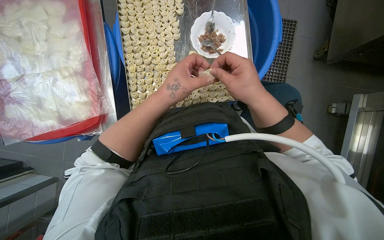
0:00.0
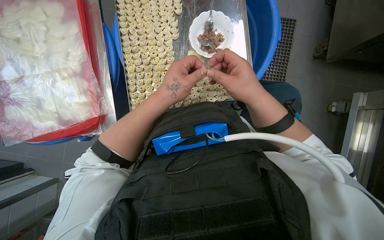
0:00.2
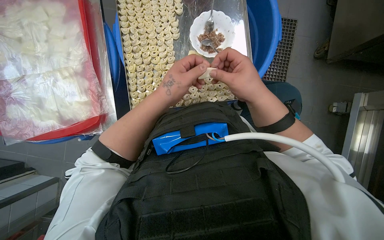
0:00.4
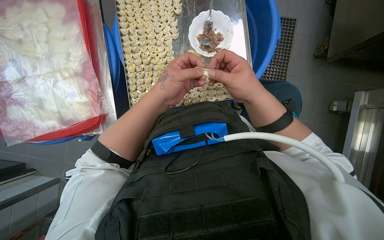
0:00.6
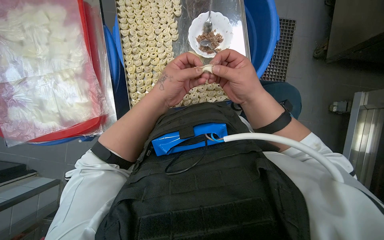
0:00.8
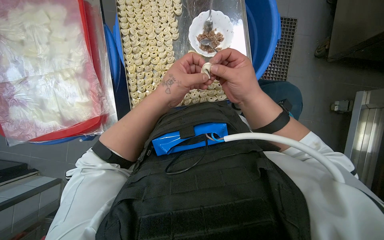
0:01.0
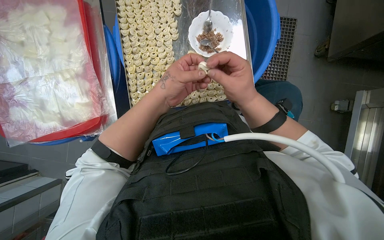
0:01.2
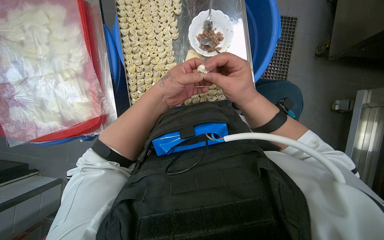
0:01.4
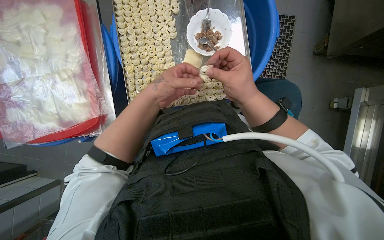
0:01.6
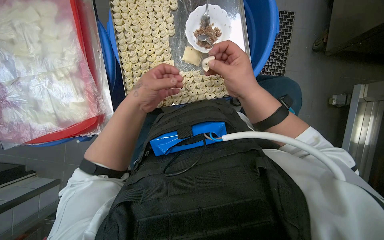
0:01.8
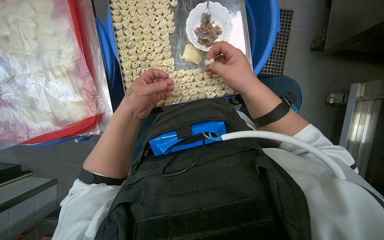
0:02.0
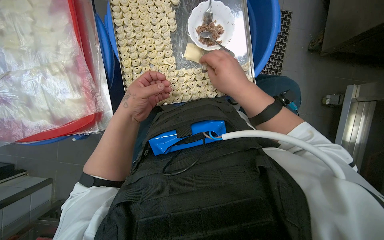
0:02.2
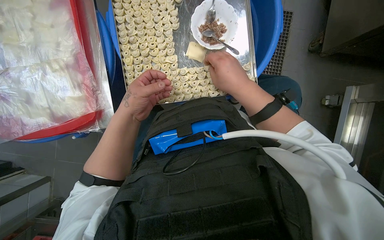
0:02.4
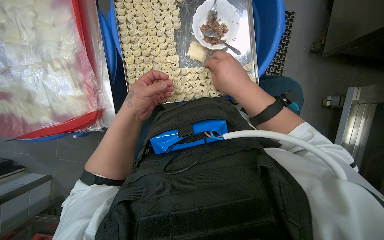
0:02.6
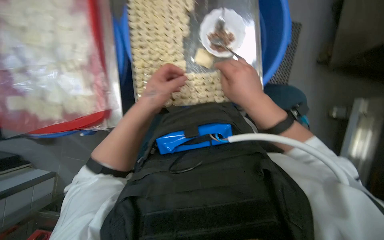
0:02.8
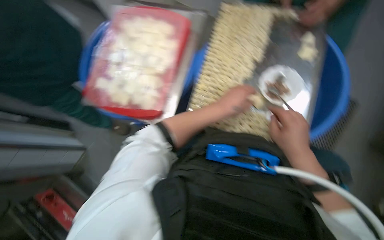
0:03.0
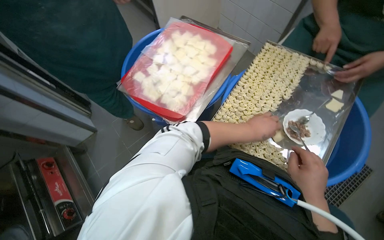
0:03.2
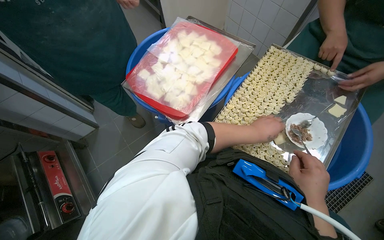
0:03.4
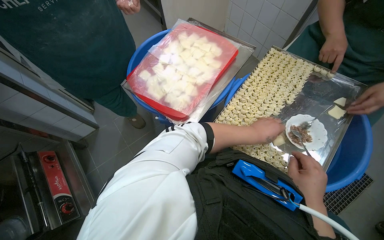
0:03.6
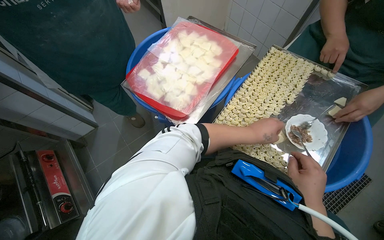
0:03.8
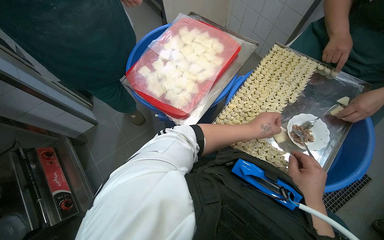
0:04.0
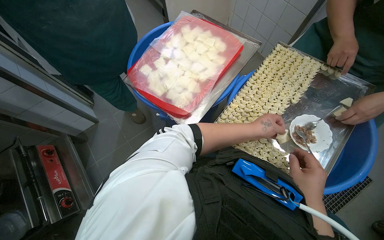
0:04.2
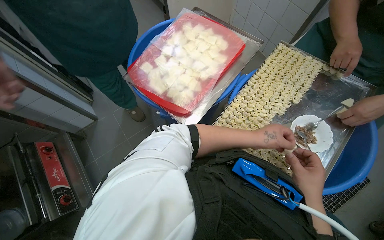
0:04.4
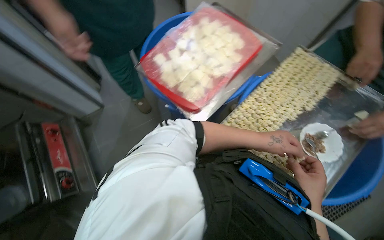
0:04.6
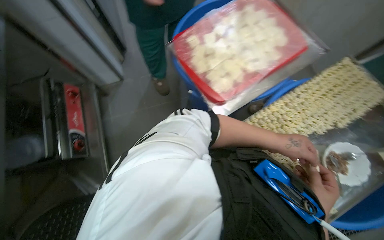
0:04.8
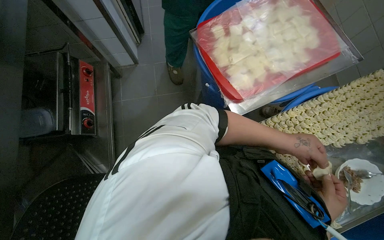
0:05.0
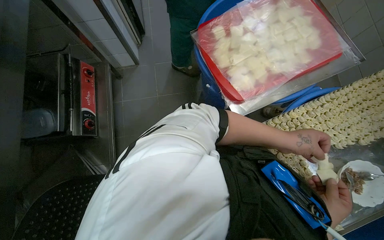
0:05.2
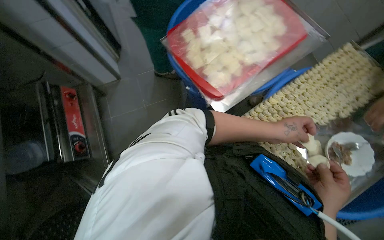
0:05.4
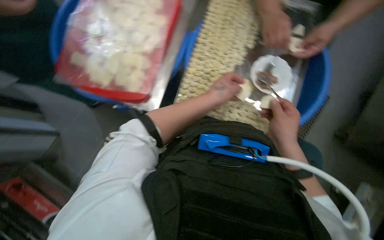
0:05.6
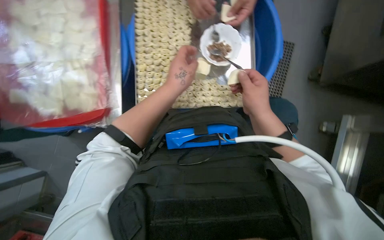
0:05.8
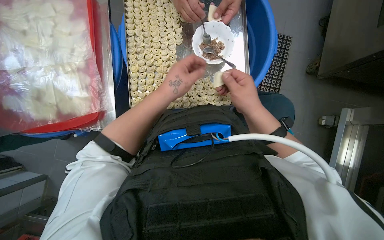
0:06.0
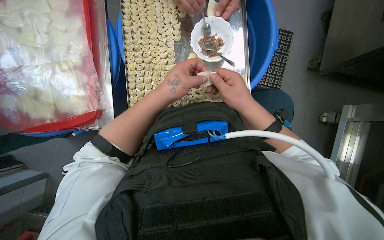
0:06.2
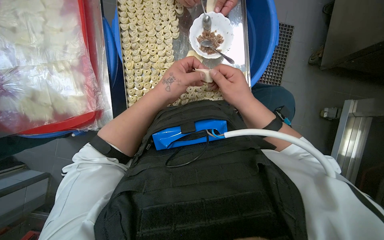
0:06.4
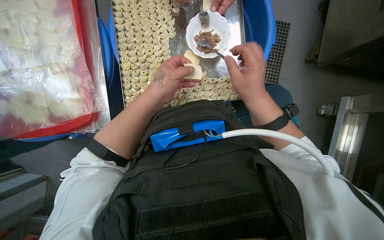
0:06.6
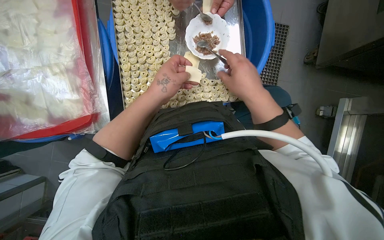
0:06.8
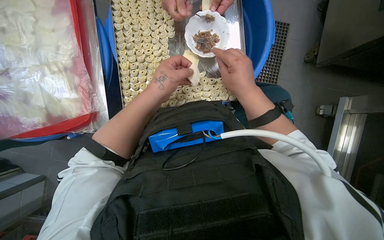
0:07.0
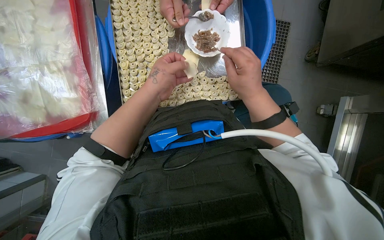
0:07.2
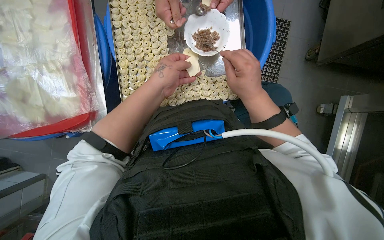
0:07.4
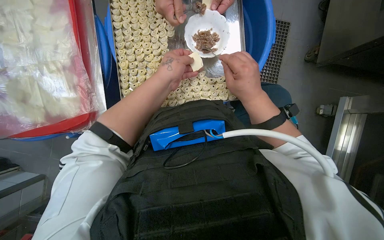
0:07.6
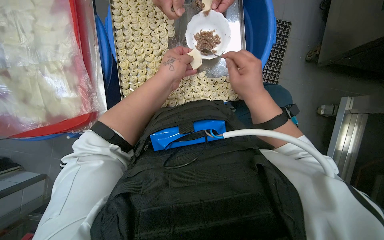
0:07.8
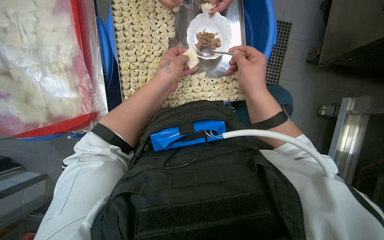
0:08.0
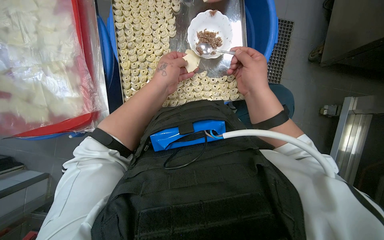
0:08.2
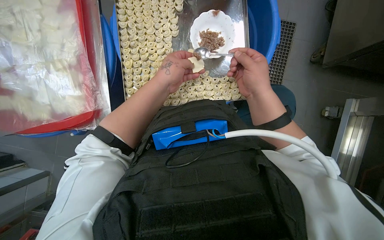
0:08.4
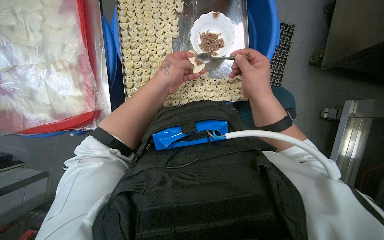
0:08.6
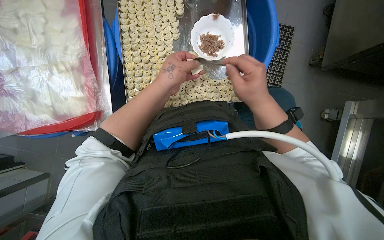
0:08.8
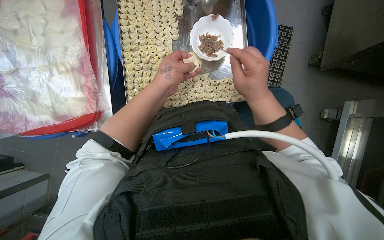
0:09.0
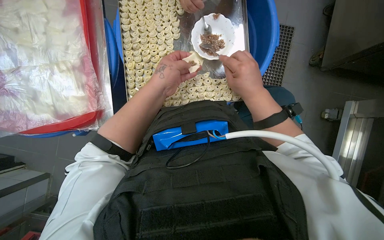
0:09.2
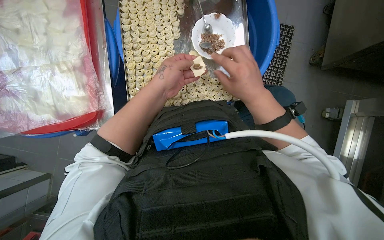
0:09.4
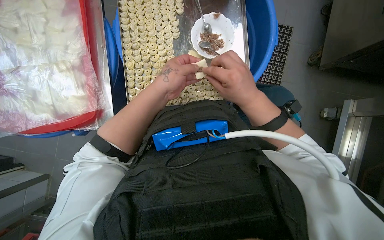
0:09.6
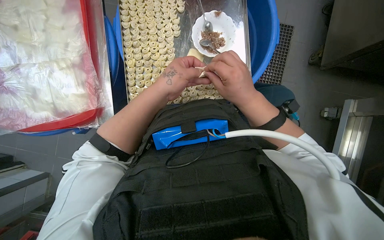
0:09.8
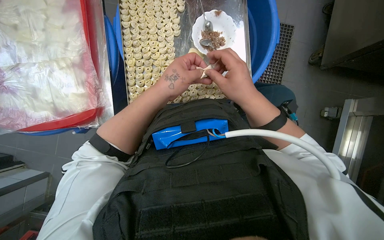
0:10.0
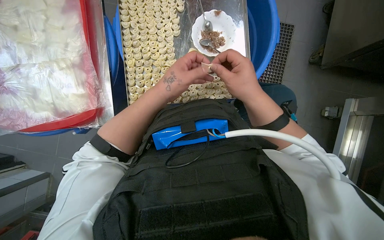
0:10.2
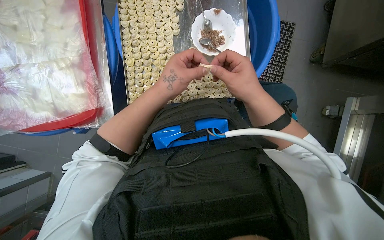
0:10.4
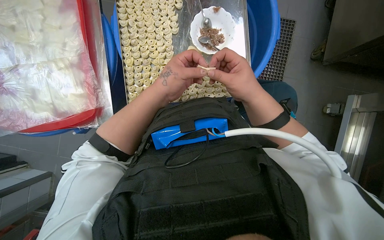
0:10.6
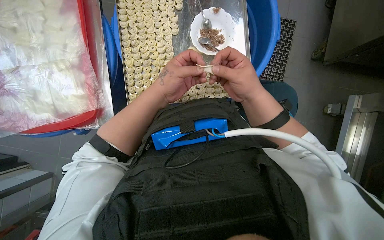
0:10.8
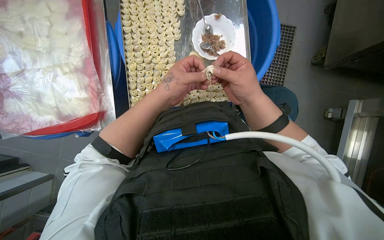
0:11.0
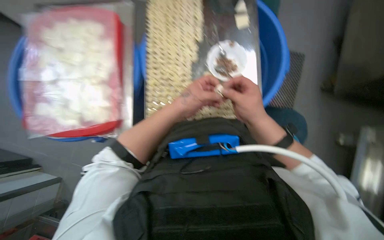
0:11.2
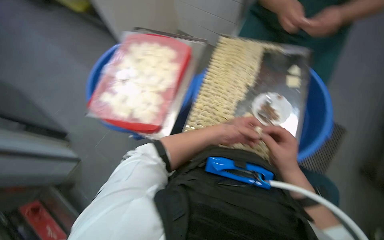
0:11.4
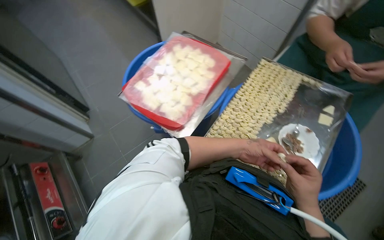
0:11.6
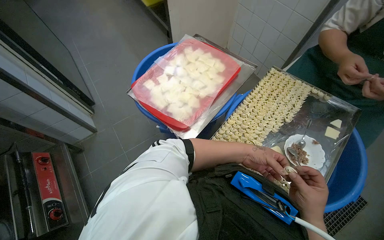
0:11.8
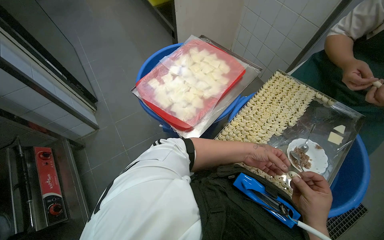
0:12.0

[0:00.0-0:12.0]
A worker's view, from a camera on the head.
Job: preparing food.
The whole recording: Filling dough pieces with meat. The worker continues to fill dough pieces with meat and shape them before placing them on a tray.
0:00.0 to 0:01.6: The hands make small movements and keep their place.
0:04.4 to 0:06.0: The wearer looks roughly 15 degrees further downward. Everything in view rotates about 45 degrees counterclockwise.
0:06.0 to 0:10.4: The hands work in one place, with small movements.
0:10.4 to 0:12.0: The head rotates approximately 50 degrees to the left. The view tips upward by approximately 25 degrees.

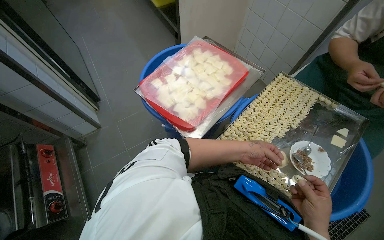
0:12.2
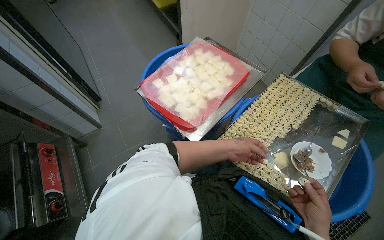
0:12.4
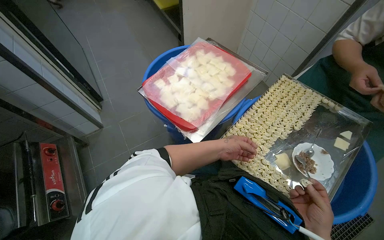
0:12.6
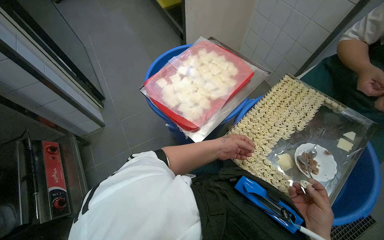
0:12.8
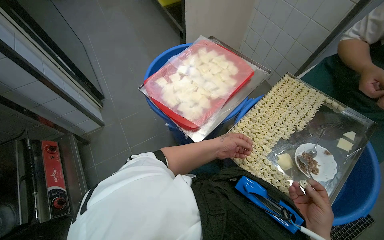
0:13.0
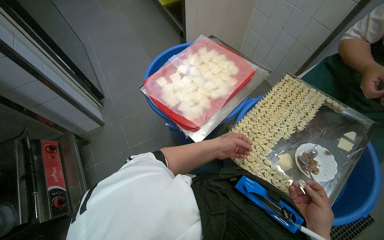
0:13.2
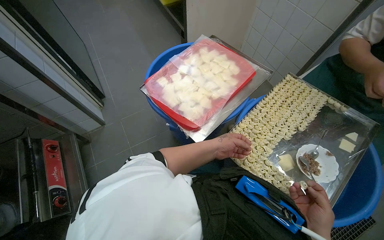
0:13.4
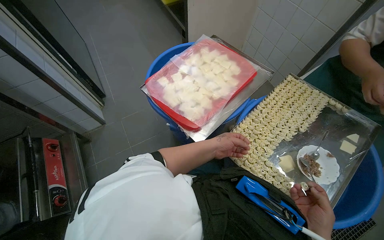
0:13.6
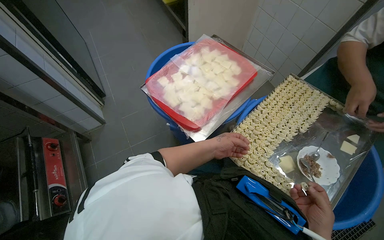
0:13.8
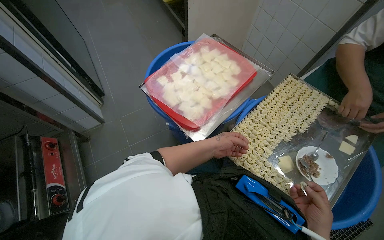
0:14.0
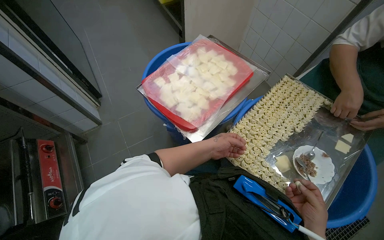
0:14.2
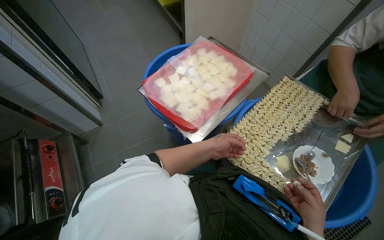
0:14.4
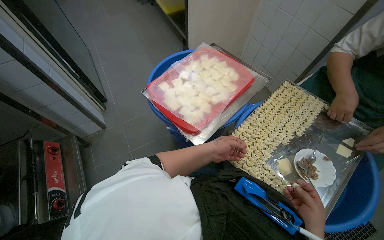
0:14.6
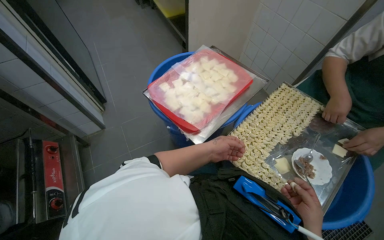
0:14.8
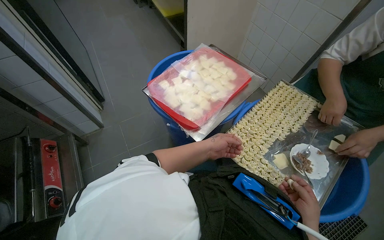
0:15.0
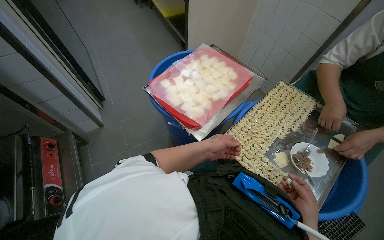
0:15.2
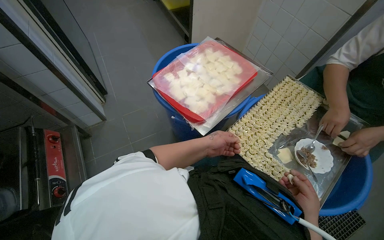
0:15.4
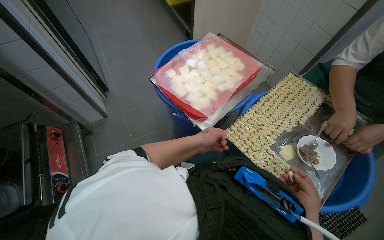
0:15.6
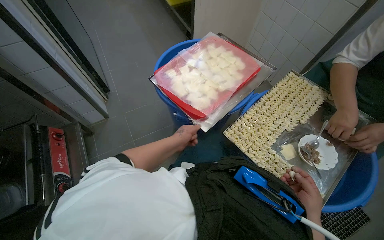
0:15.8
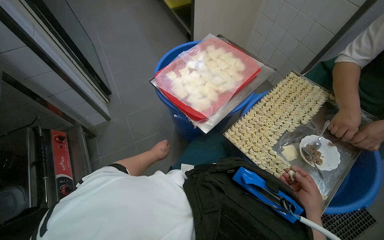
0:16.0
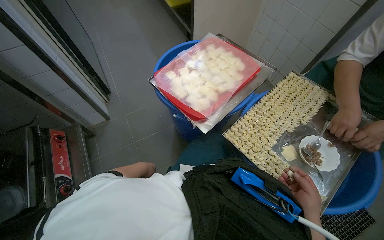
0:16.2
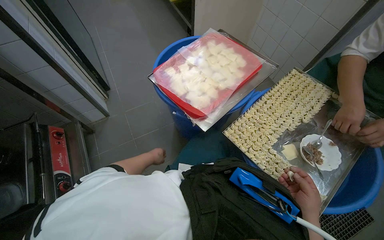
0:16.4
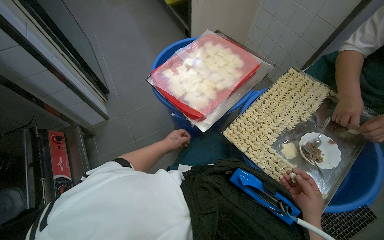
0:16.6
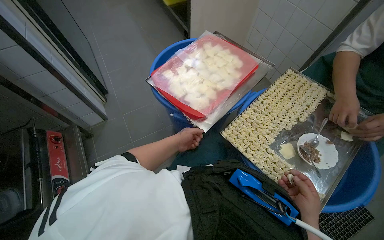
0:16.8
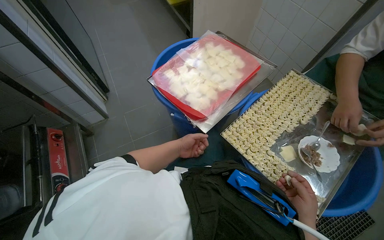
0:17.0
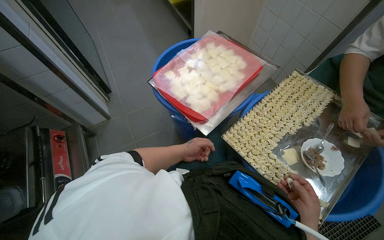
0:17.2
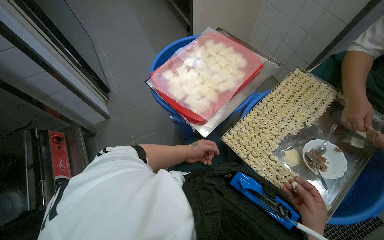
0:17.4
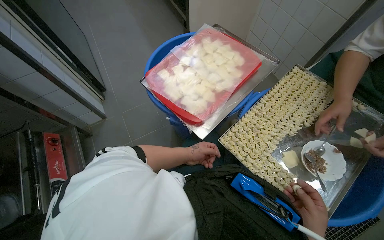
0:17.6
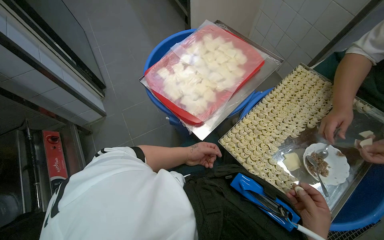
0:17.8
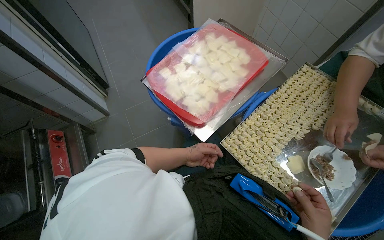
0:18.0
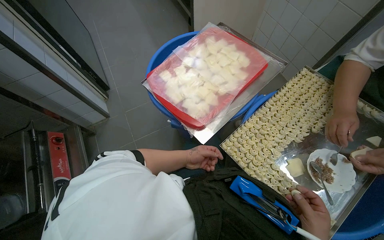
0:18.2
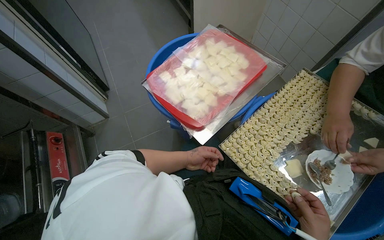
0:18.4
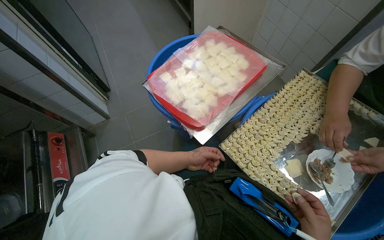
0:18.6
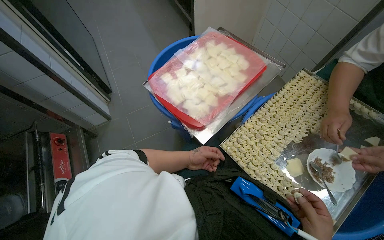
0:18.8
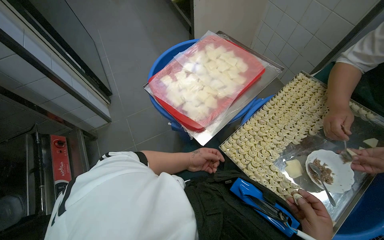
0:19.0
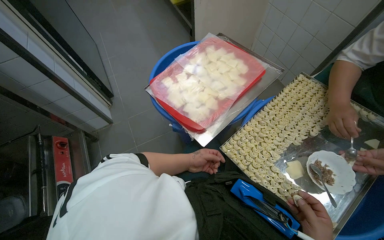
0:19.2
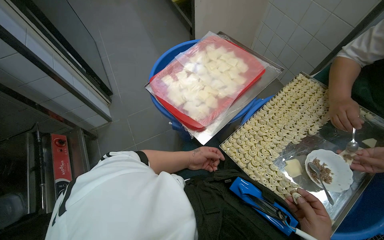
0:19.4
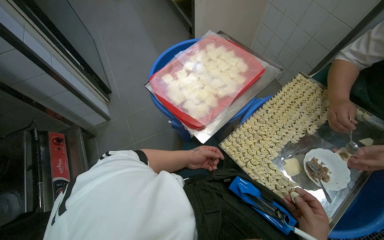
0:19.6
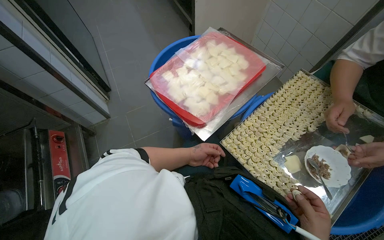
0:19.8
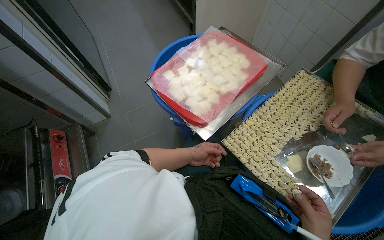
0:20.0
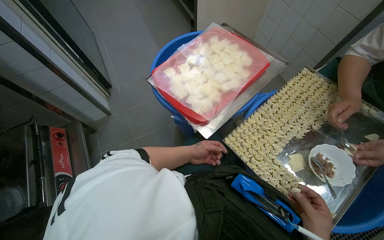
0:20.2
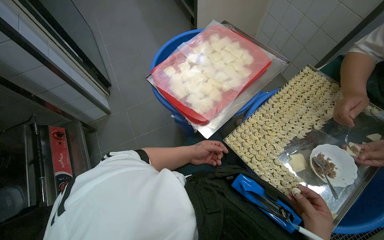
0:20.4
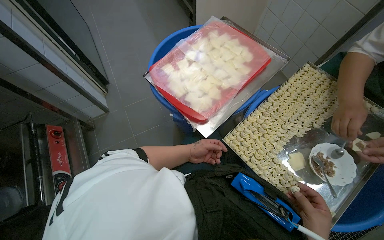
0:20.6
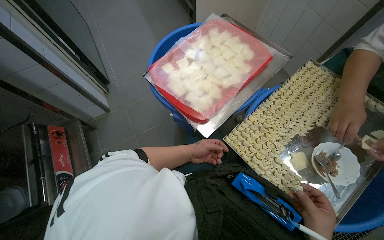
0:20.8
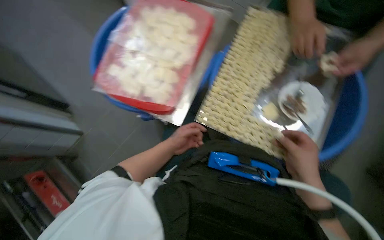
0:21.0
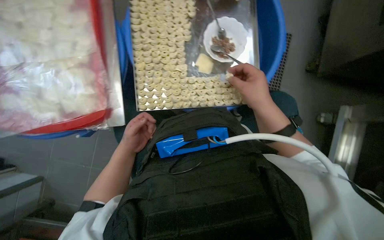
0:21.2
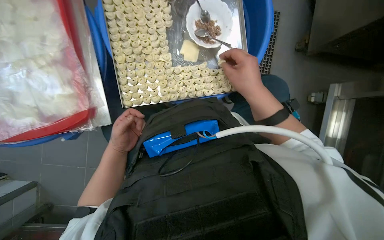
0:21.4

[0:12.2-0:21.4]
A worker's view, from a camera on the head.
Job: preparing food.
The whole recording: Filling dough pieces with meat. The worker continues to fill dough pieces with meat and shape them before placing them on a tray.
0:12.2 to 0:13.8: The left hand travels to the left by some 10 cm.
0:15.2 to 0:16.8: The left hand goes about 15 cm farther from the camera and to the left.
0:19.8 to 0:21.4: The head rotates some 60 degrees to the right. The camera pitches downward, by about 25 degrees.
